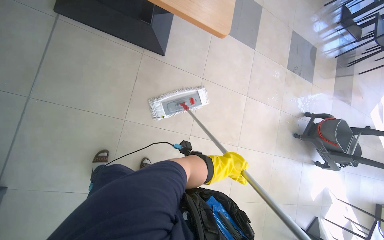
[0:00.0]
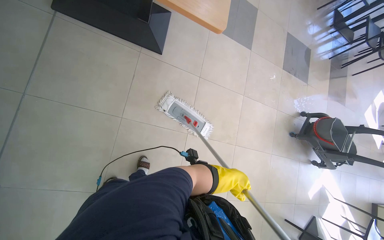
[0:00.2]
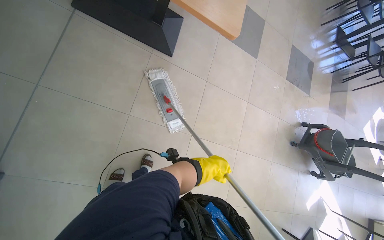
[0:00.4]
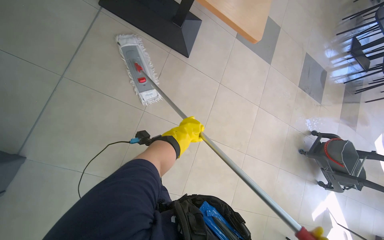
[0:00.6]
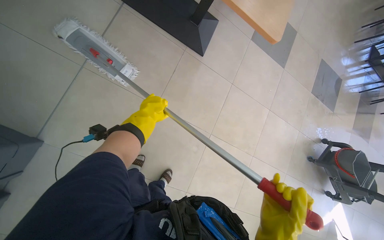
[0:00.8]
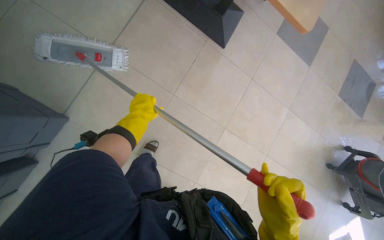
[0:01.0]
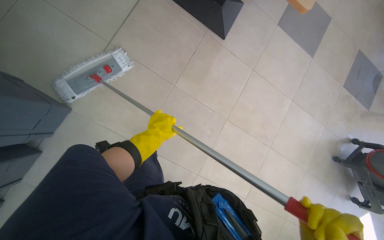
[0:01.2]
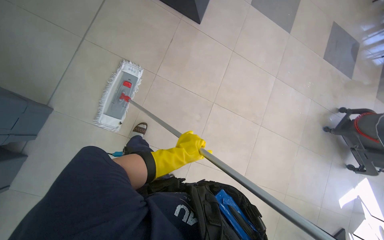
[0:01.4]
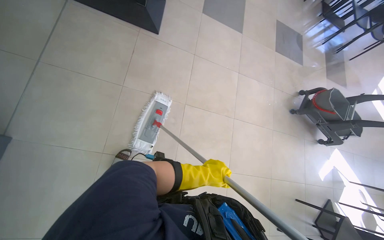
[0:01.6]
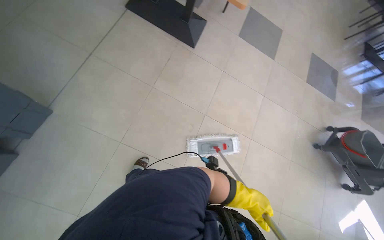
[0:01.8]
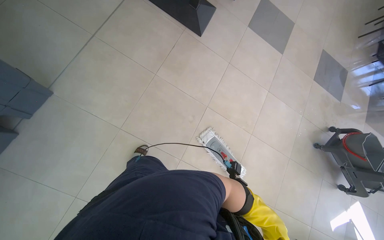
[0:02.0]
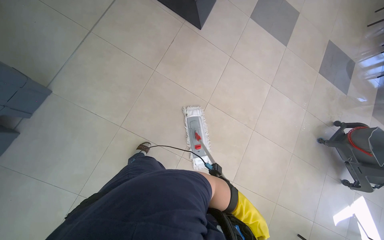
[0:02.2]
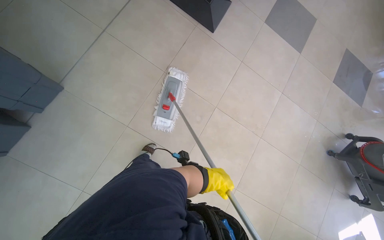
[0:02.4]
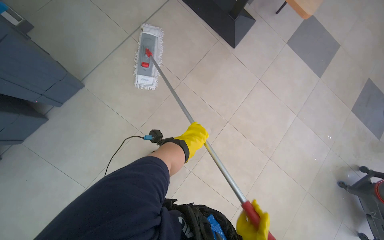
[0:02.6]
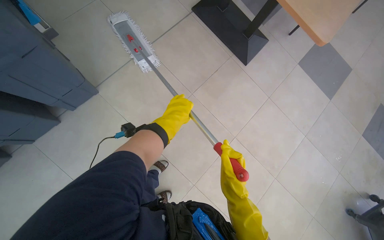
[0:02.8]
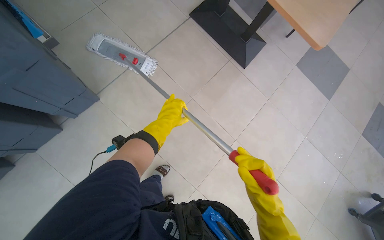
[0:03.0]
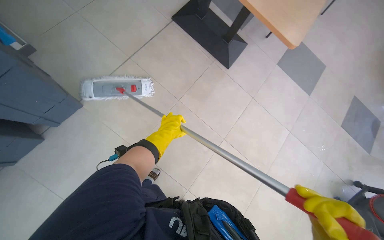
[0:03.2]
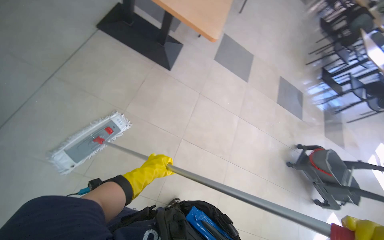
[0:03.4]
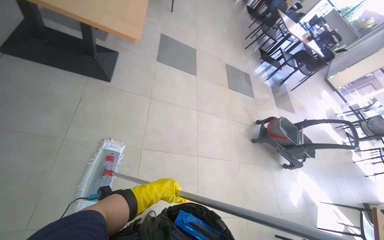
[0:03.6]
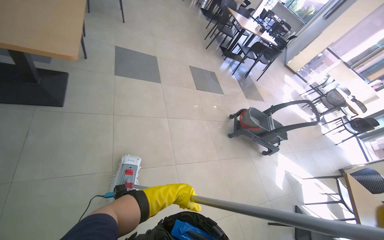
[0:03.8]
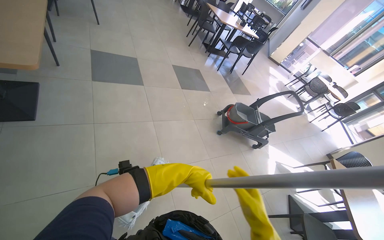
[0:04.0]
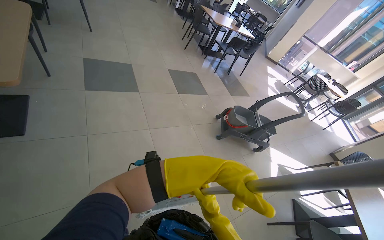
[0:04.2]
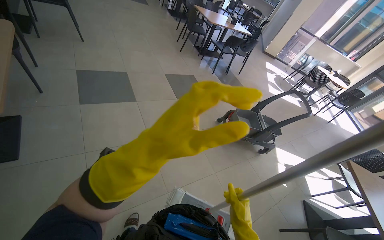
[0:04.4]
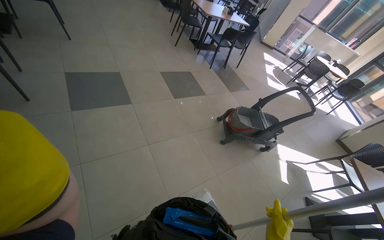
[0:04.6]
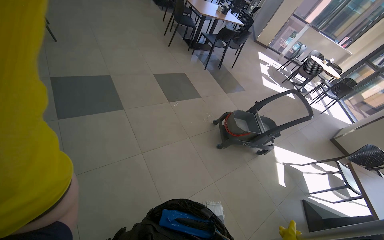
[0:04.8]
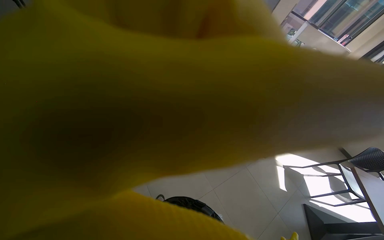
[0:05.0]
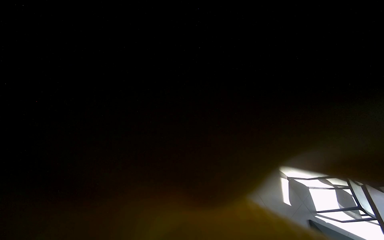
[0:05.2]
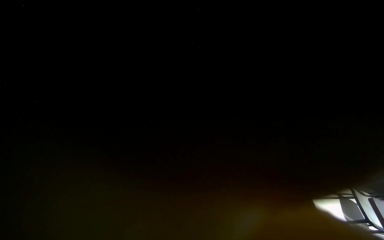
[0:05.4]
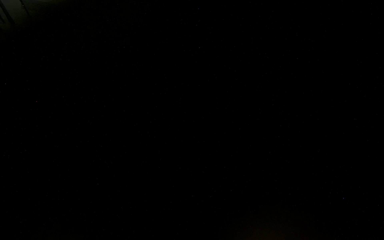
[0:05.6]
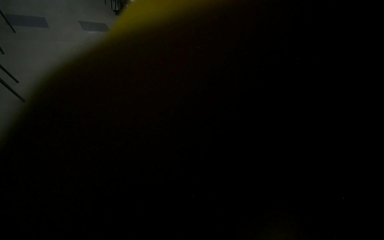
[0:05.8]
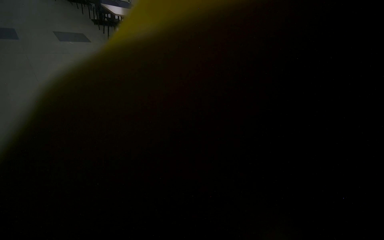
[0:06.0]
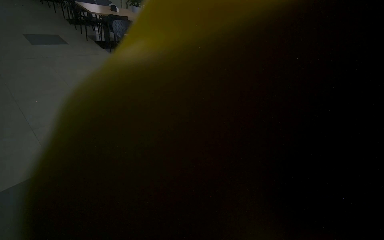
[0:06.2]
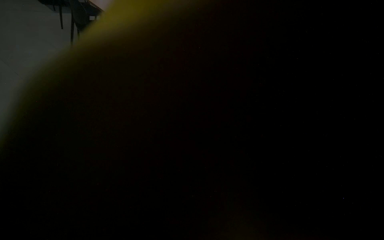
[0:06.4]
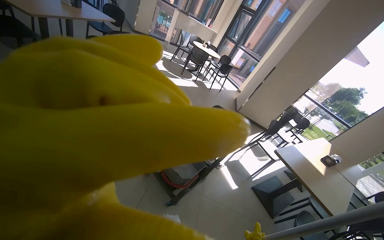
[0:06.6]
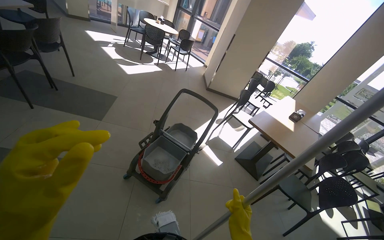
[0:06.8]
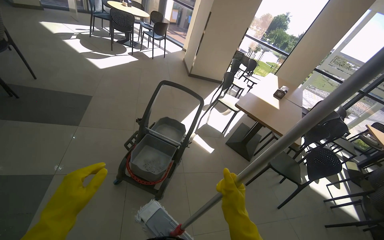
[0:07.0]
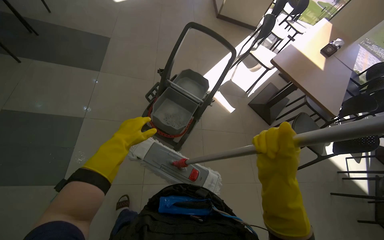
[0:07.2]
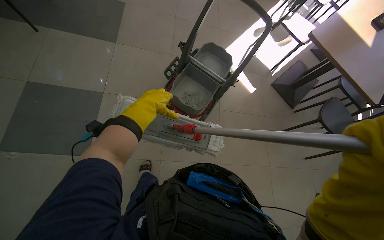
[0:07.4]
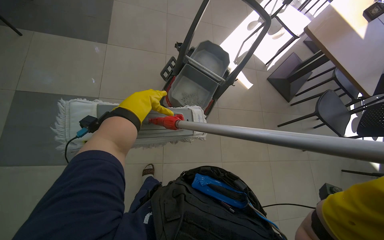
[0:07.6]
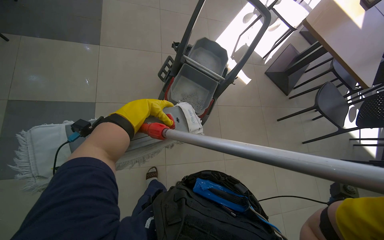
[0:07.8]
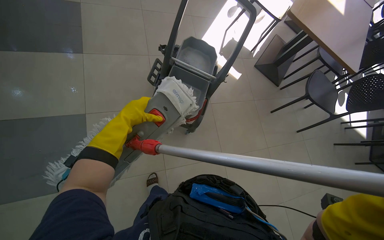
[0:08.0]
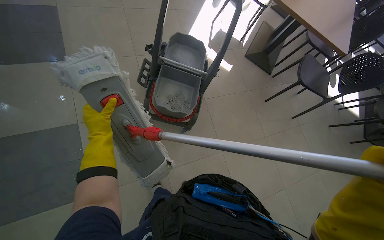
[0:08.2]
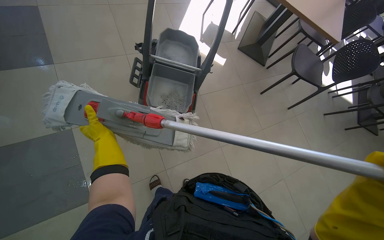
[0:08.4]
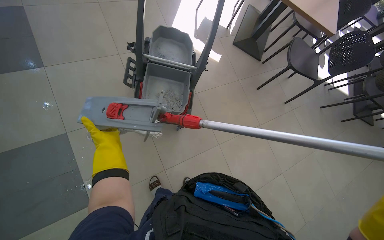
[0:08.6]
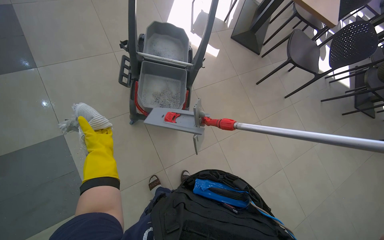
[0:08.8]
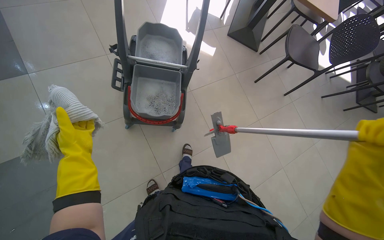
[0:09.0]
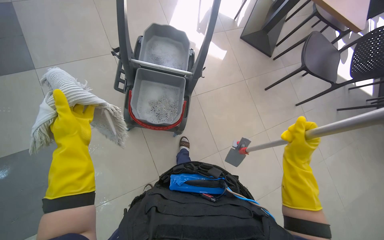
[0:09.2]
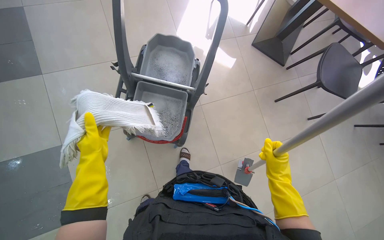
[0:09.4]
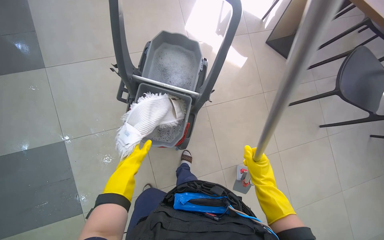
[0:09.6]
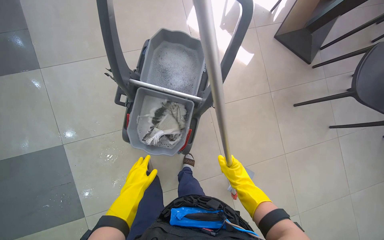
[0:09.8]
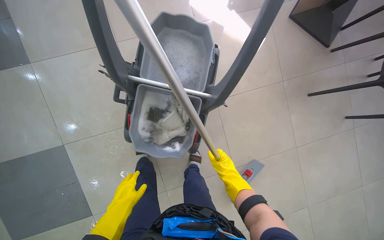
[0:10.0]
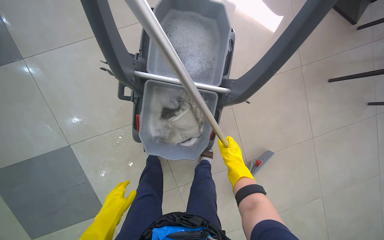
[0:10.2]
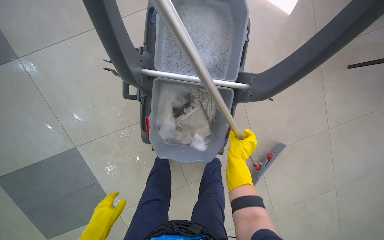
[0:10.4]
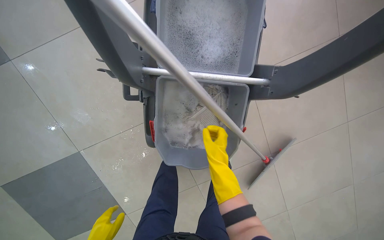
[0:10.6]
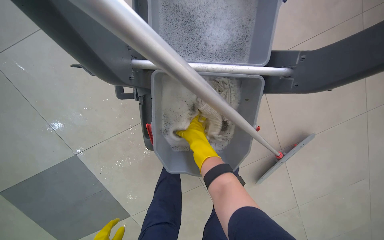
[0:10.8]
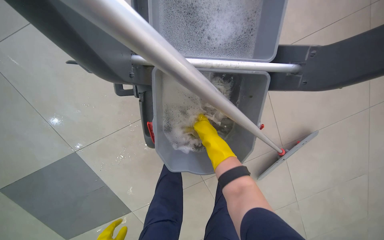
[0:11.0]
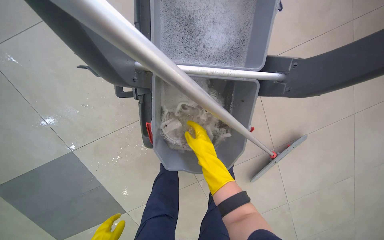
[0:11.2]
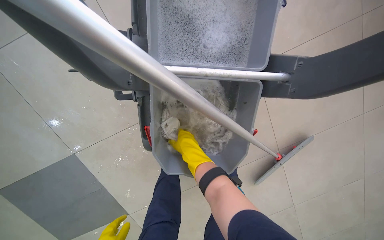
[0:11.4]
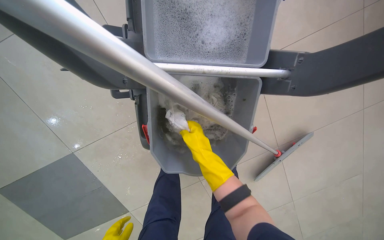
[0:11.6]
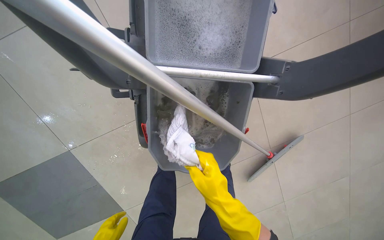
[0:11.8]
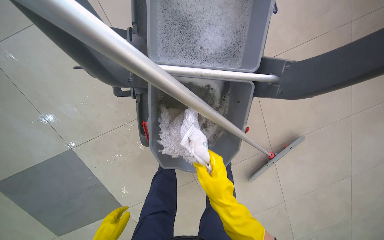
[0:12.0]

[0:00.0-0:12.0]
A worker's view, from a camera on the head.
Job: mopping floor.
The whole recording: Mopping cafeteria floor. The worker mops the cafeteria floor, moving chairs and cleaning the mop head as part of the process.
0:00.0 to 0:01.6: The camera is carried roughly 40 cm.
0:01.6 to 0:03.0: The head turns to the left by about 30 degrees. The left hand moves up the picture and to the left, roughly 50 cm.
0:03.0 to 0:04.4: The camera is carried roughly 70 cm. The wearer's head swings approximately 65 degrees to the right.
0:06.0 to 0:07.6: The wearer moves about 2 m. The camera pitches downward, by some 45 degrees.
0:09.0 to 0:10.4: The wearer moves about 60 cm. The wearer looks roughly 20 degrees further downward.
0:10.4 to 0:12.0: The right hand goes about 10 cm down the picture.

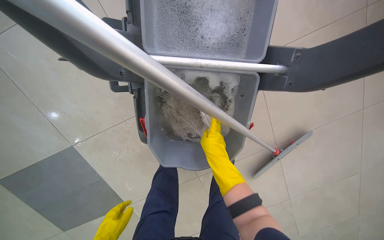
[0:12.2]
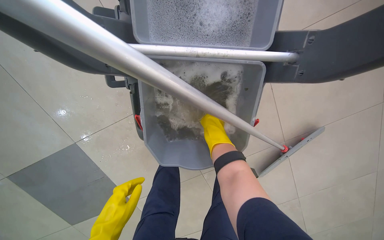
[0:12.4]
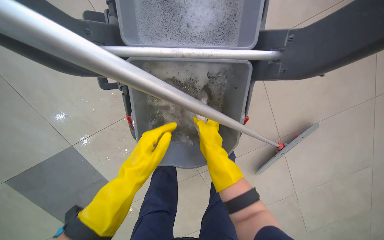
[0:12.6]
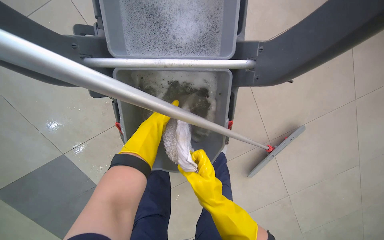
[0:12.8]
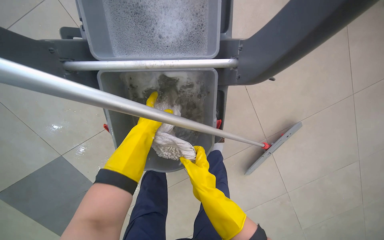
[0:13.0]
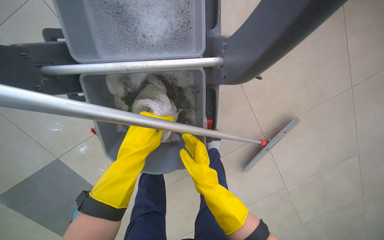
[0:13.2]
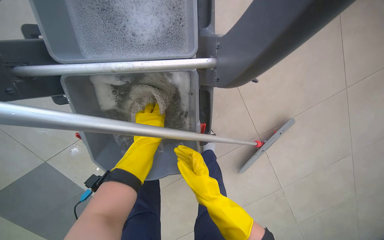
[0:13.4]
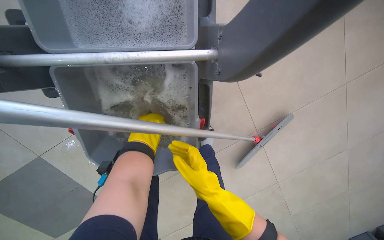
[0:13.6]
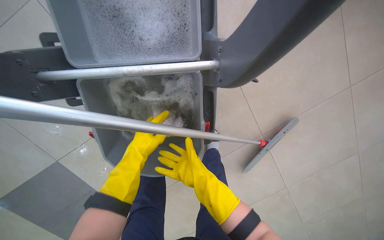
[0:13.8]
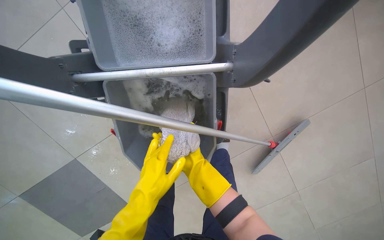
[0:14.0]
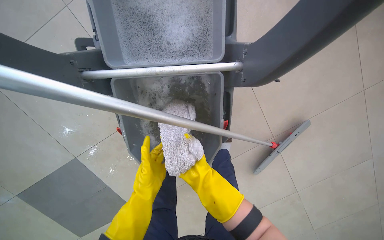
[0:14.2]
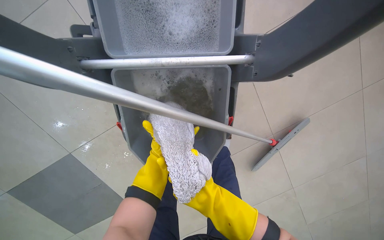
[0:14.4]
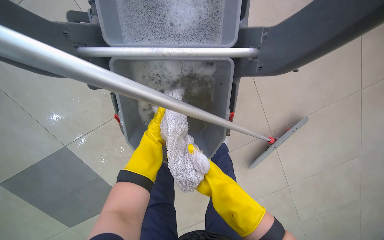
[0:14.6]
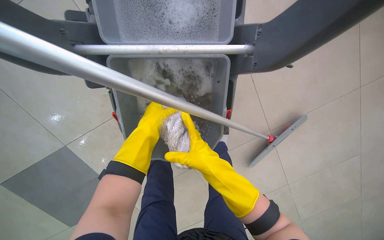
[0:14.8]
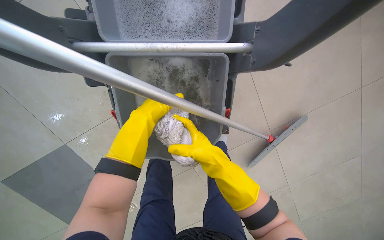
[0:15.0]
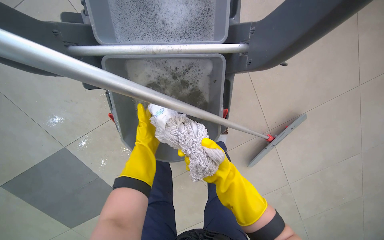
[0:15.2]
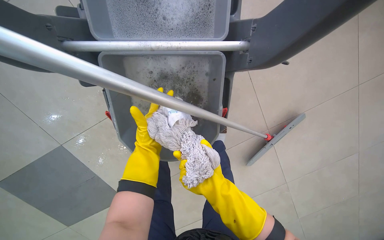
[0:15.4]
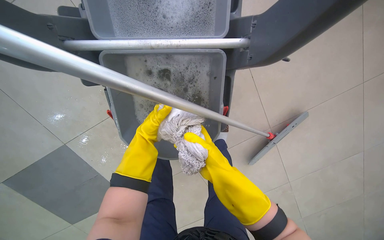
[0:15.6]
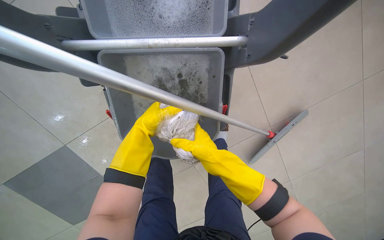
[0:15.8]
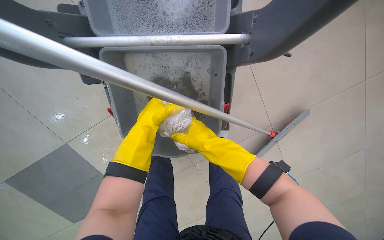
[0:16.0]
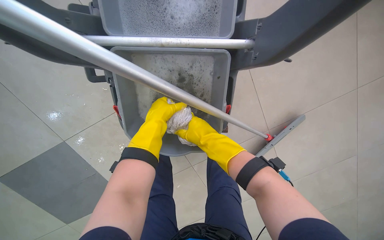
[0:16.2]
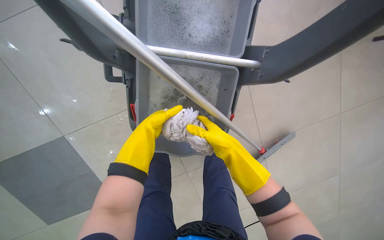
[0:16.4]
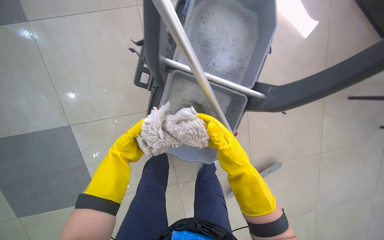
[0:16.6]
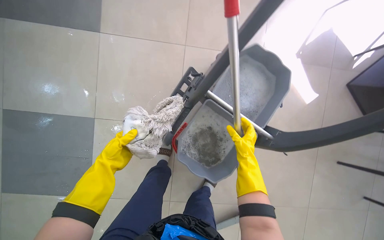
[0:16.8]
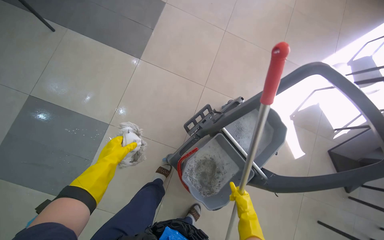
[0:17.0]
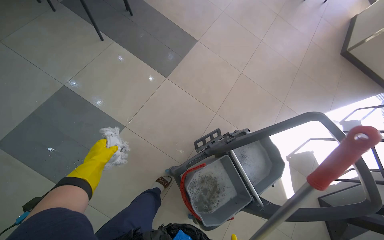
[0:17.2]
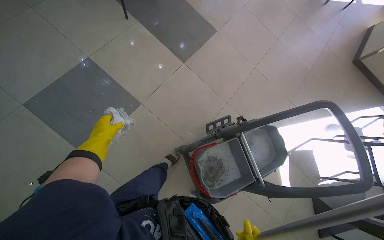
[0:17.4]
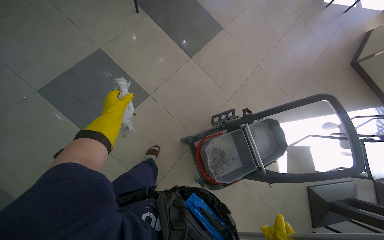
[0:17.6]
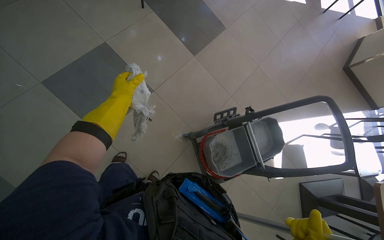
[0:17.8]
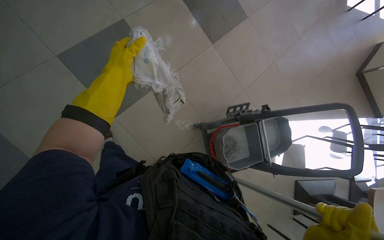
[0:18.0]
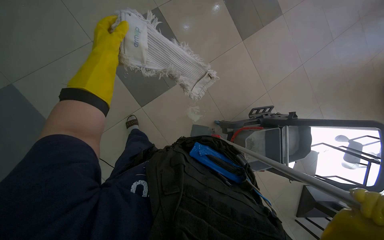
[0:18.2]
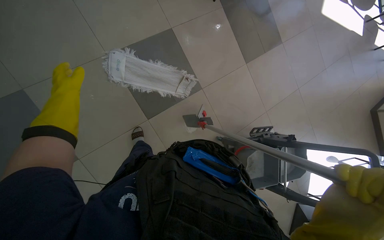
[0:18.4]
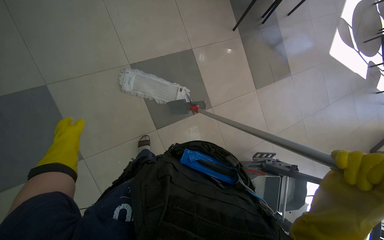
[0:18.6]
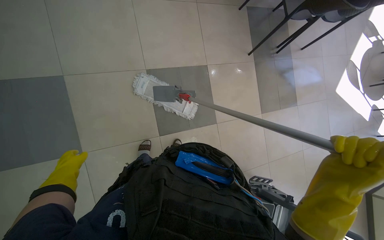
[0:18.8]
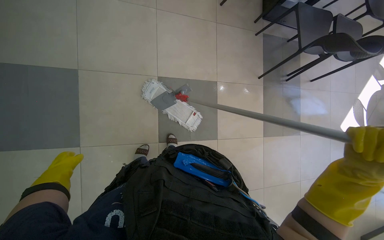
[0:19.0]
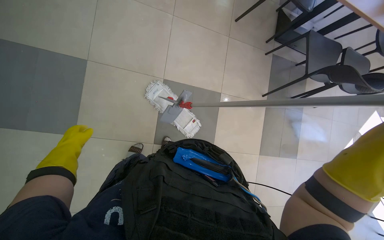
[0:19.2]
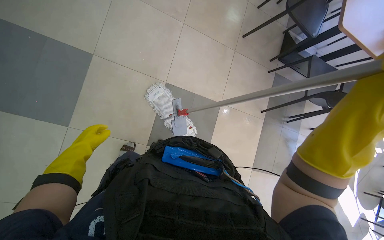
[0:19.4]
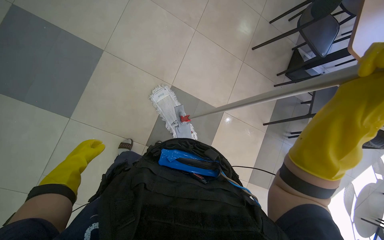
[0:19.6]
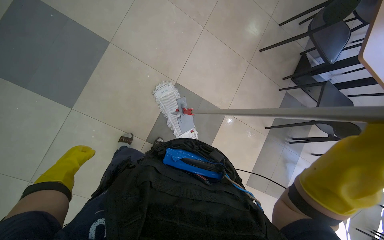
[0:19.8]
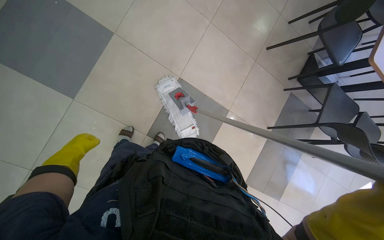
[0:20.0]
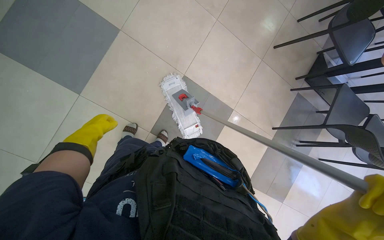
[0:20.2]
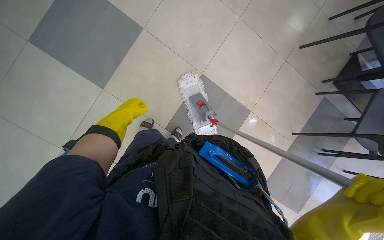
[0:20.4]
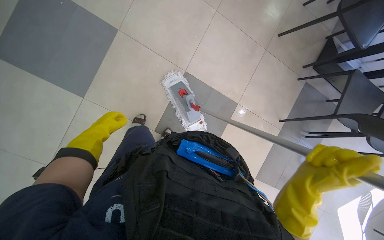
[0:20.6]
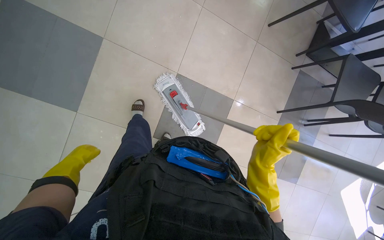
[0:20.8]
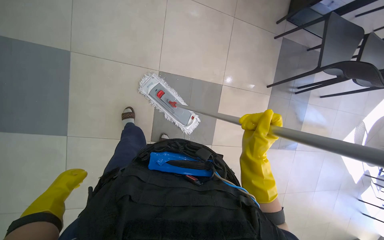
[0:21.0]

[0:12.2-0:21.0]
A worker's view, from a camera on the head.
Job: mopping floor.
The whole recording: Mopping cafeteria floor. The worker mops the cafeteria floor, moving chairs and cleaning the mop head as part of the process.
0:13.6 to 0:15.2: The right hand moves up and down the picture over approximately 25 cm, changing direction 2 times. The left hand moves up and down the picture over about 20 cm, changing direction 2 times.
0:15.2 to 0:16.6: The left hand shifts some 15 cm to the left. Meanwhile the right hand heads nearer to the camera, covering some 20 cm, and travels up the picture and back again, about 10 cm each way.
0:16.6 to 0:18.0: The head travels roughly 90 cm. The camera pitches upward, by roughly 25 degrees. The scene turns roughly 60 degrees clockwise in the picture.
0:18.0 to 0:19.6: The wearer looks approximately 25 degrees further upward. The scene rotates clockwise by approximately 60 degrees.
0:19.6 to 0:21.0: The wearer looks some 15 degrees further downward.
